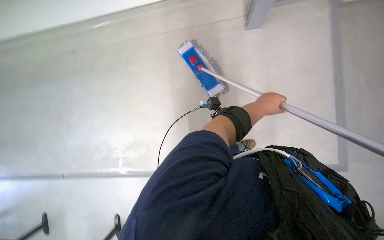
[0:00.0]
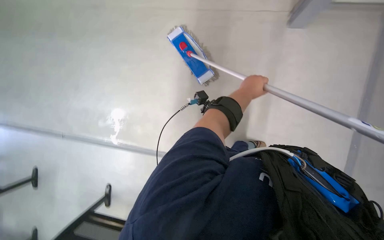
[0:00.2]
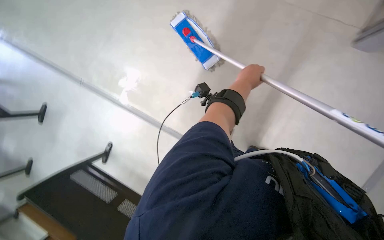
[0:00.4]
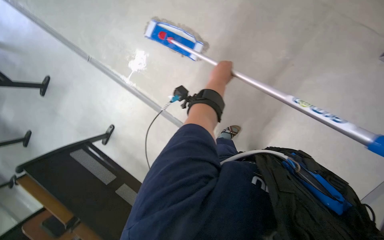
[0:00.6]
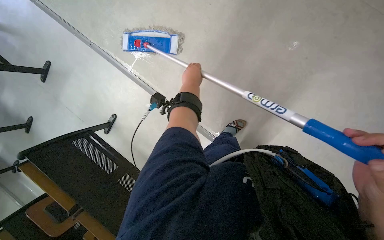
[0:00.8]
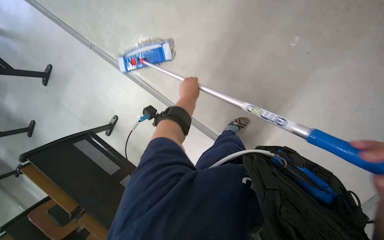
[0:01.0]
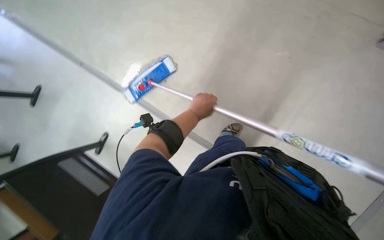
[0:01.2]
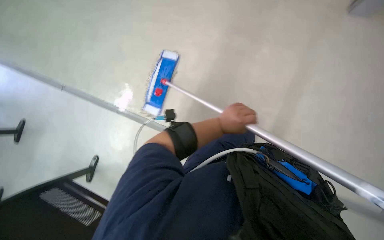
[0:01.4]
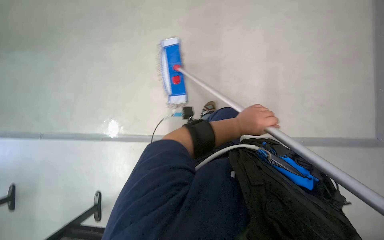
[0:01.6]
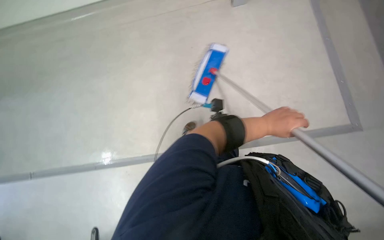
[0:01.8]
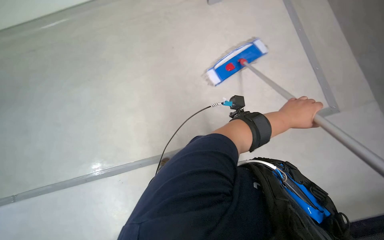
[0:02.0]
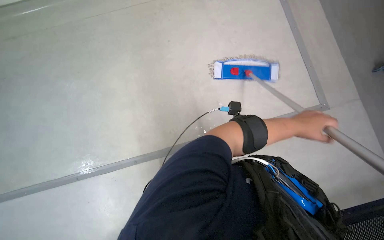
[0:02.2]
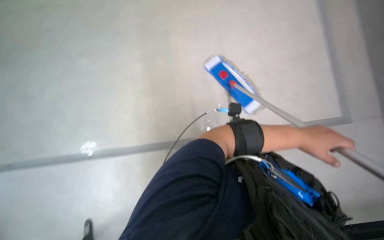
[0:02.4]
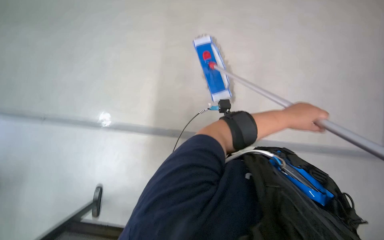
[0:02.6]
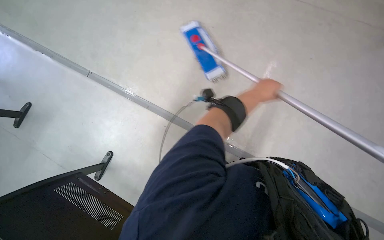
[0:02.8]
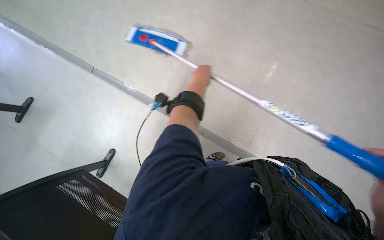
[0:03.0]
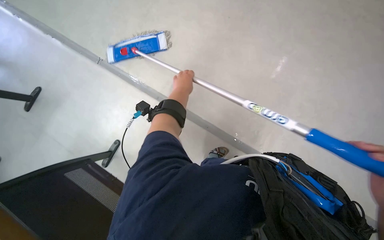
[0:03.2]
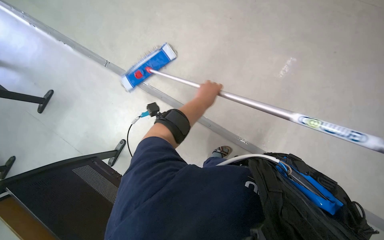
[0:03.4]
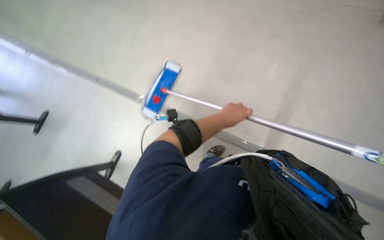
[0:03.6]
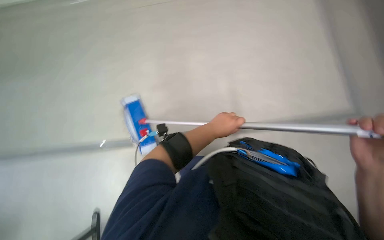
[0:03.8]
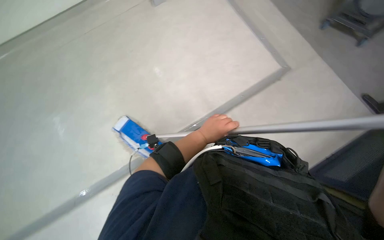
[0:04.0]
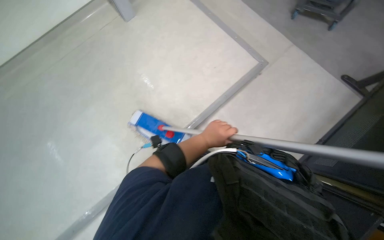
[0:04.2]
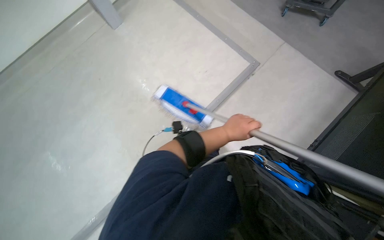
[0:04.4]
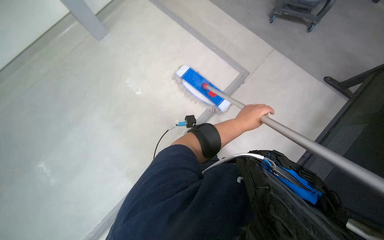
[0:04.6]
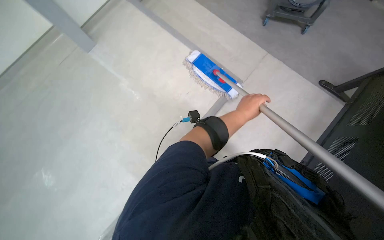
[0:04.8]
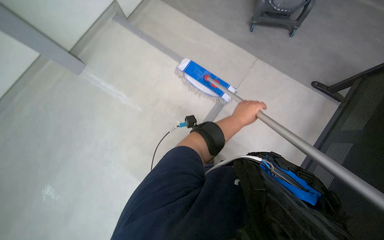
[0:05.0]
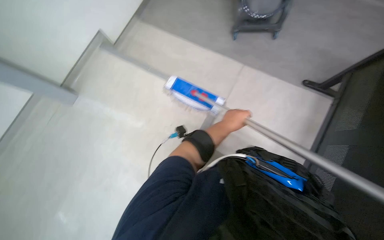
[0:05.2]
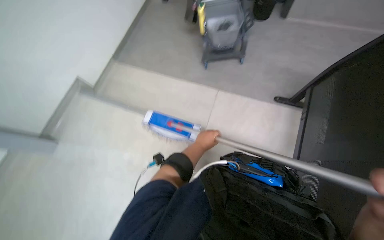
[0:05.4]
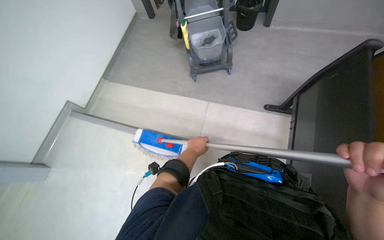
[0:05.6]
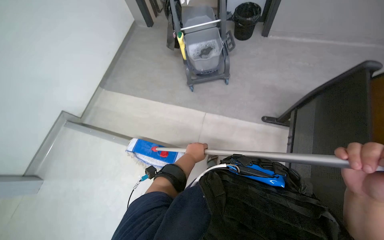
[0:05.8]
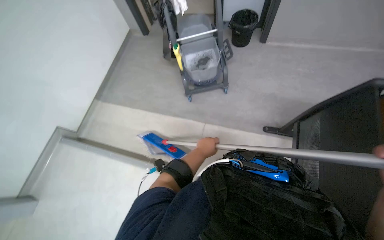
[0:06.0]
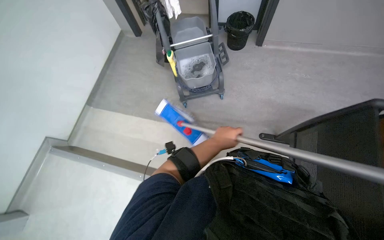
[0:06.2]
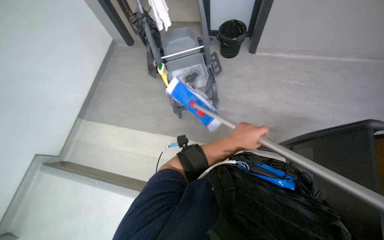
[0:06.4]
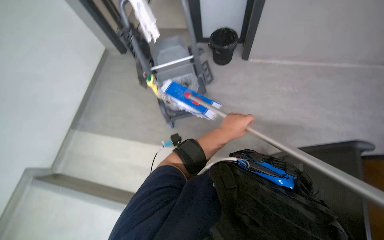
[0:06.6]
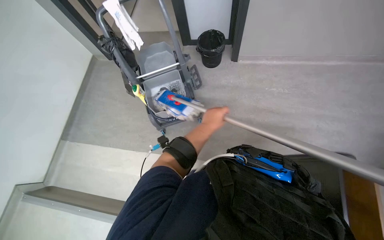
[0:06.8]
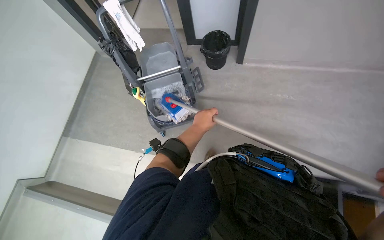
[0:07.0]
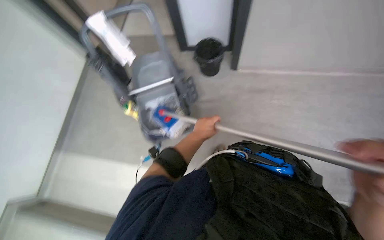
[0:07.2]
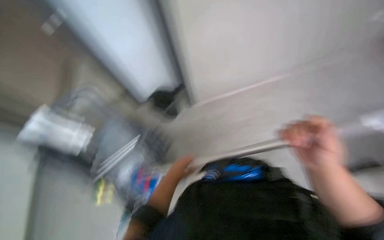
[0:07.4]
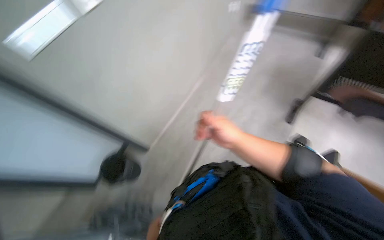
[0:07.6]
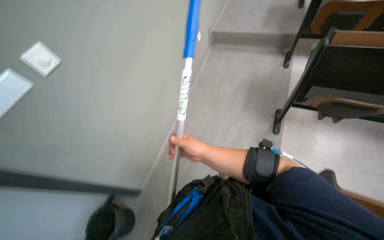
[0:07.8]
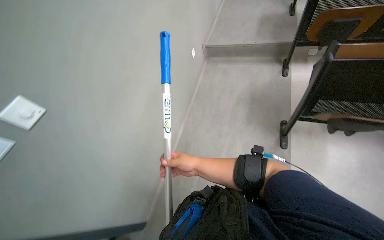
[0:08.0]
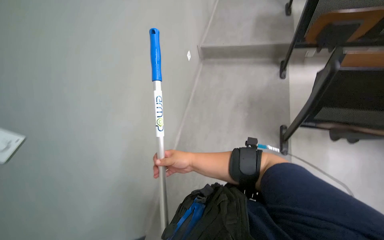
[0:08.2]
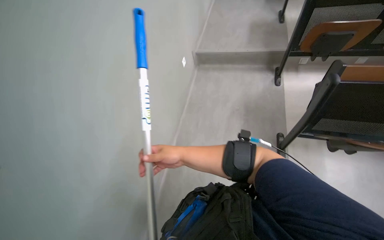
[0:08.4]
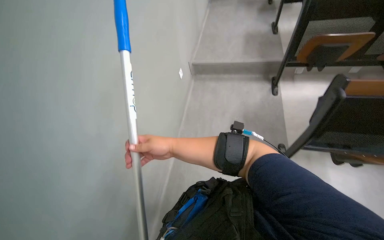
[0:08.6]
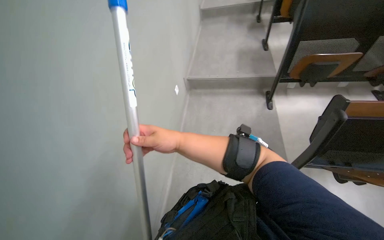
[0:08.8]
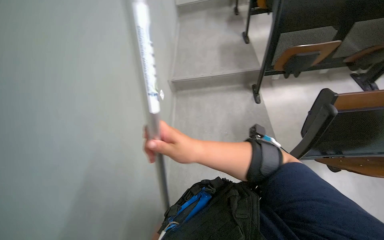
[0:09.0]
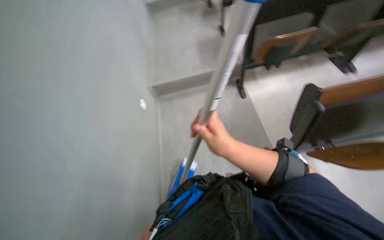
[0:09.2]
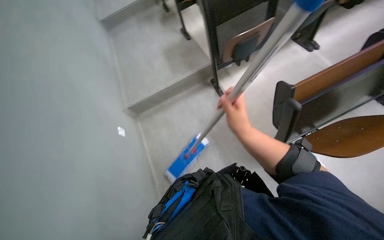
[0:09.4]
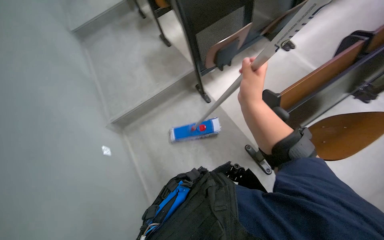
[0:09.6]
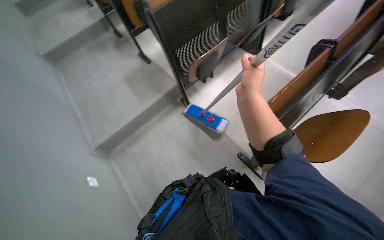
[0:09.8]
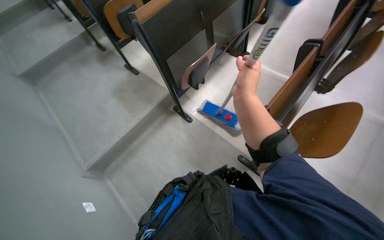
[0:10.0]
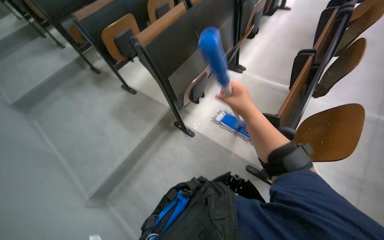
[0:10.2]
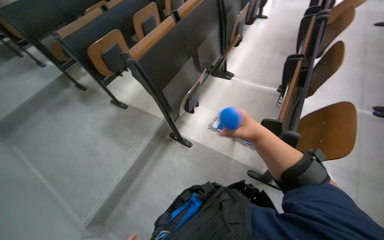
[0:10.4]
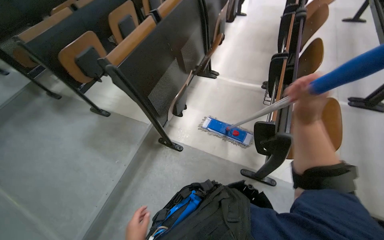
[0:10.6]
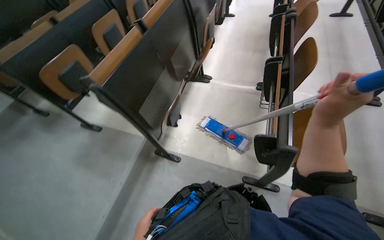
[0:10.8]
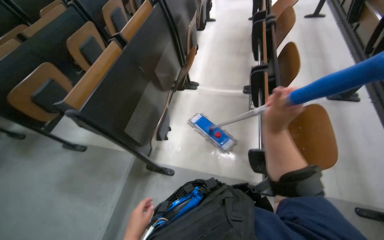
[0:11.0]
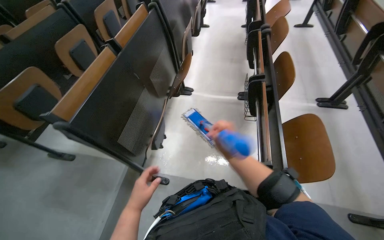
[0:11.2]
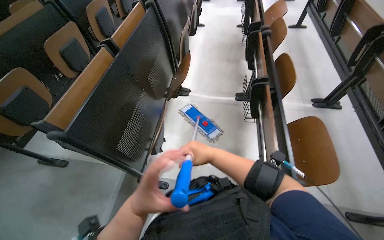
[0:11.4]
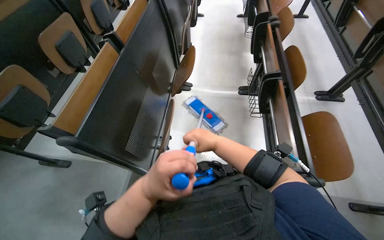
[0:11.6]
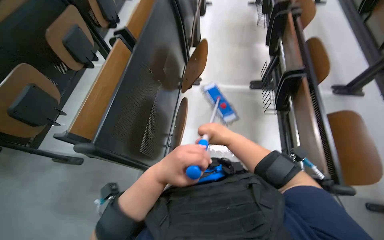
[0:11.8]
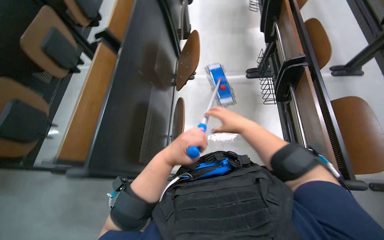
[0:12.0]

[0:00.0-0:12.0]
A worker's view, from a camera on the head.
Job: mopping floor.
The whole recording: Mopping classroom floor. The worker mops the classroom floor, occasionally adjusting the mop and moving the cleaning cart.
0:00.0 to 0:01.6: The left hand travels down the picture by some 10 cm, and reaches about 20 cm to the left, then returns.
0:01.6 to 0:03.0: The camera pitches downward, by roughly 15 degrees. The left hand shifts about 25 cm to the left and up the picture.
0:03.0 to 0:04.4: The left hand moves down the picture, approximately 15 cm.
0:04.4 to 0:06.0: The view tilts roughly 20 degrees upward. The scene rotates counterclockwise by about 25 degrees.
0:09.0 to 0:10.4: The camera is carried roughly 60 cm. The head turns to the right by about 60 degrees. The view tips upward by roughly 15 degrees.
0:10.4 to 0:12.0: The head travels roughly 60 cm. The wearer looks roughly 25 degrees further to the right.

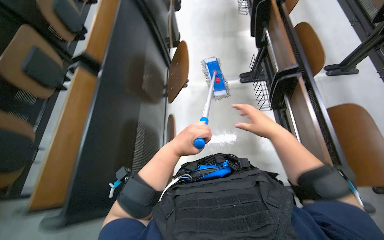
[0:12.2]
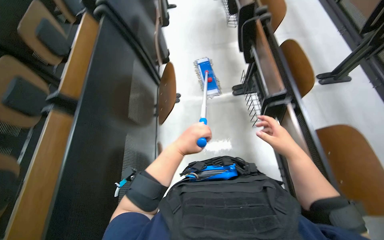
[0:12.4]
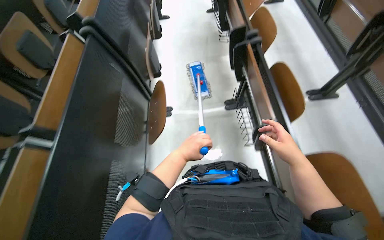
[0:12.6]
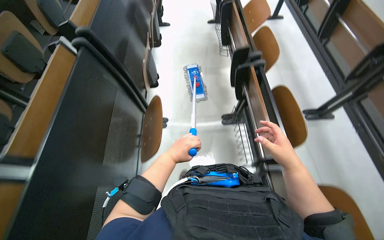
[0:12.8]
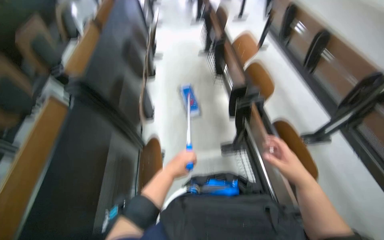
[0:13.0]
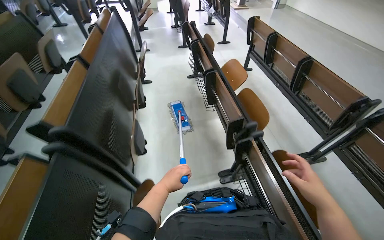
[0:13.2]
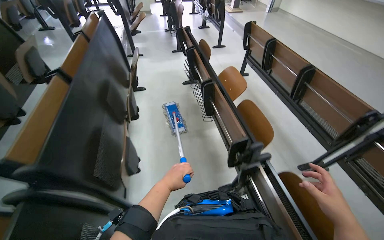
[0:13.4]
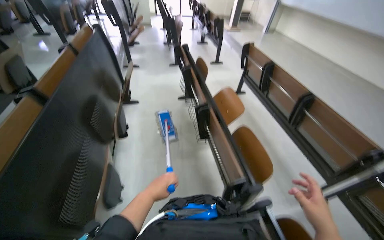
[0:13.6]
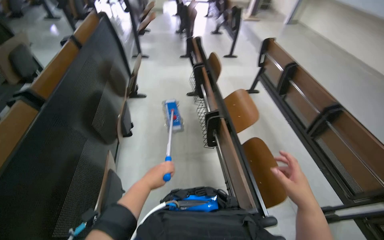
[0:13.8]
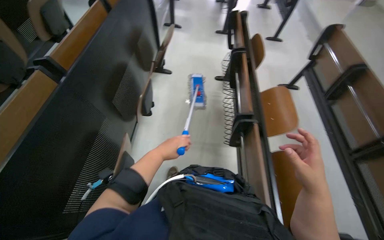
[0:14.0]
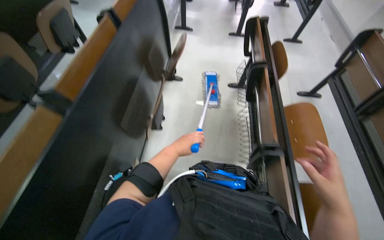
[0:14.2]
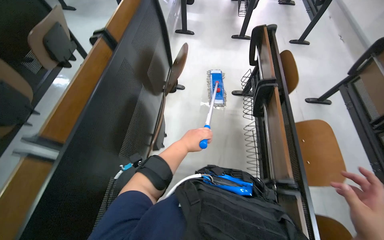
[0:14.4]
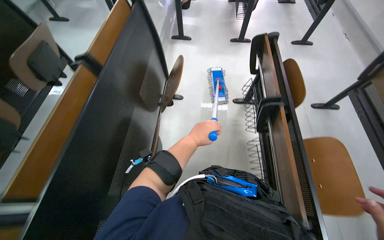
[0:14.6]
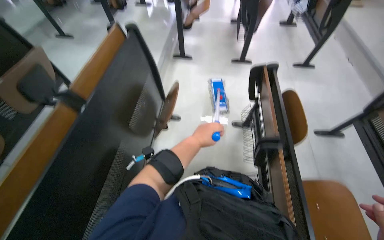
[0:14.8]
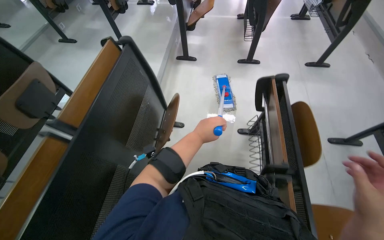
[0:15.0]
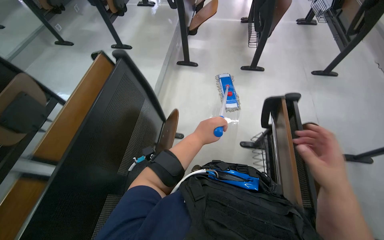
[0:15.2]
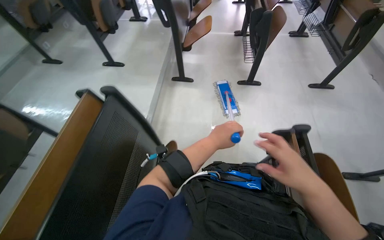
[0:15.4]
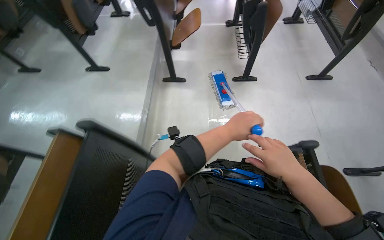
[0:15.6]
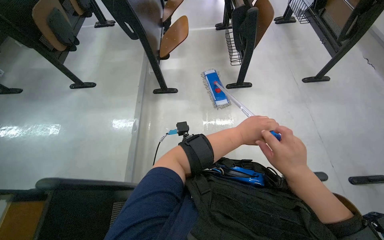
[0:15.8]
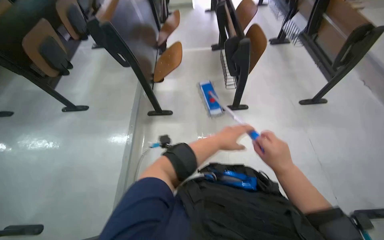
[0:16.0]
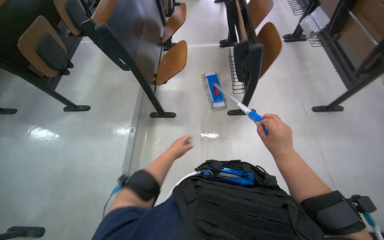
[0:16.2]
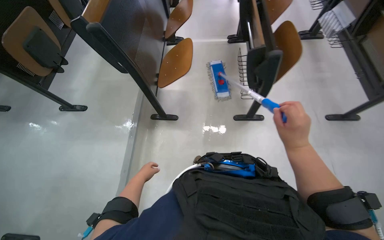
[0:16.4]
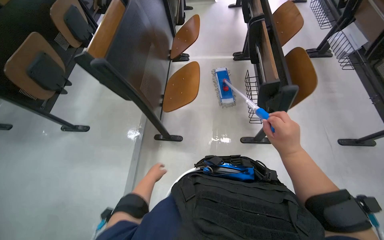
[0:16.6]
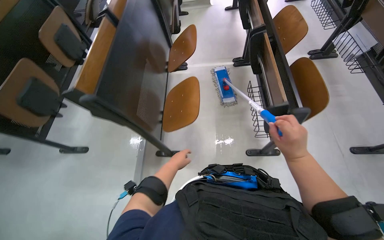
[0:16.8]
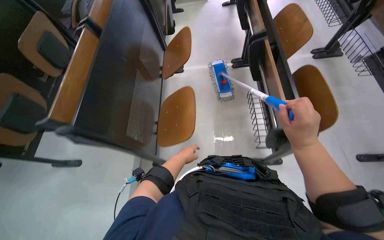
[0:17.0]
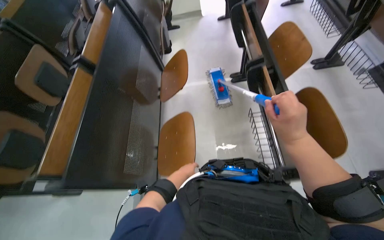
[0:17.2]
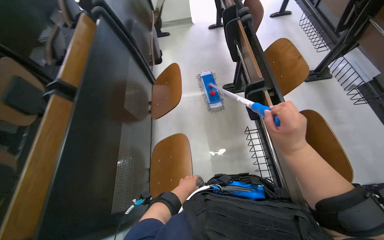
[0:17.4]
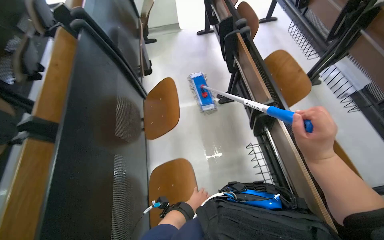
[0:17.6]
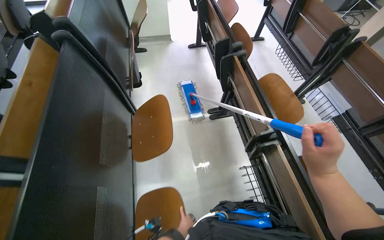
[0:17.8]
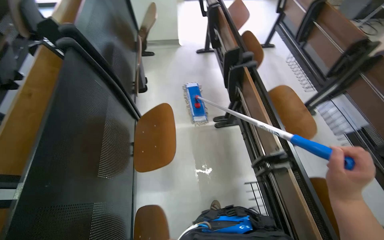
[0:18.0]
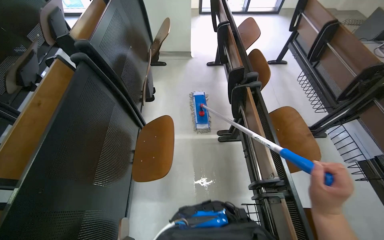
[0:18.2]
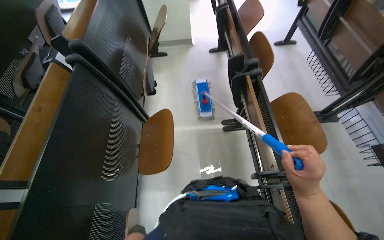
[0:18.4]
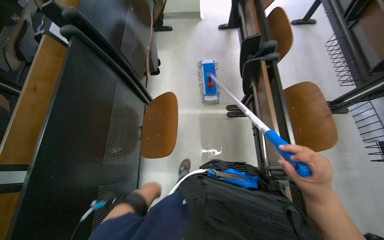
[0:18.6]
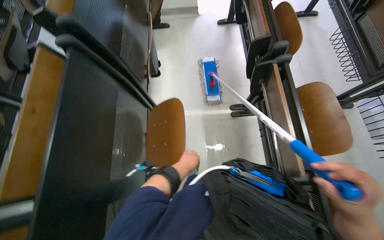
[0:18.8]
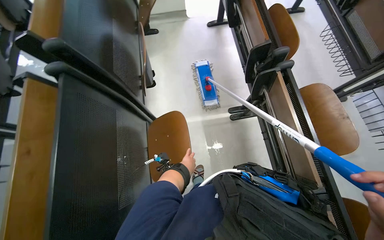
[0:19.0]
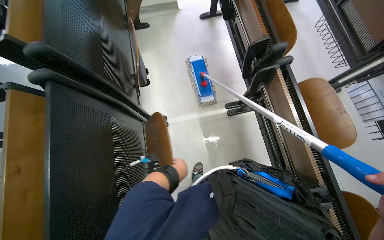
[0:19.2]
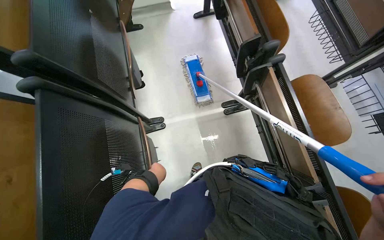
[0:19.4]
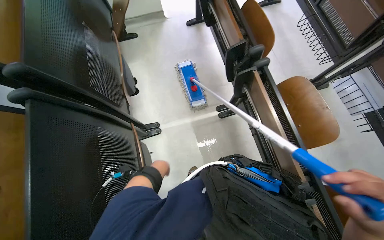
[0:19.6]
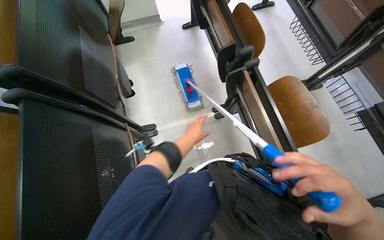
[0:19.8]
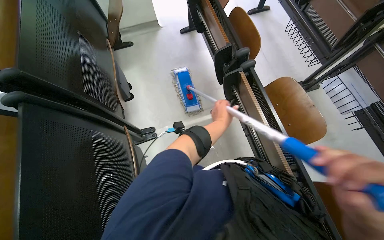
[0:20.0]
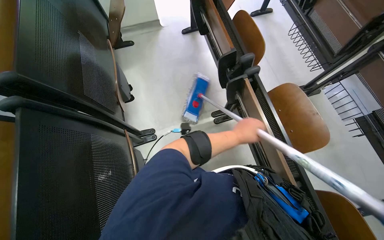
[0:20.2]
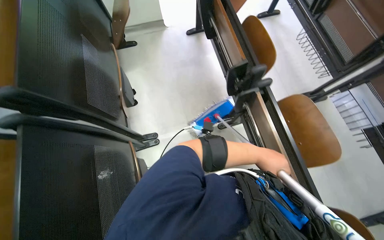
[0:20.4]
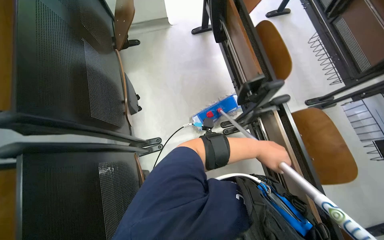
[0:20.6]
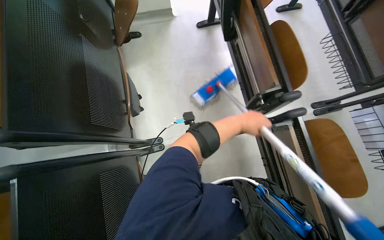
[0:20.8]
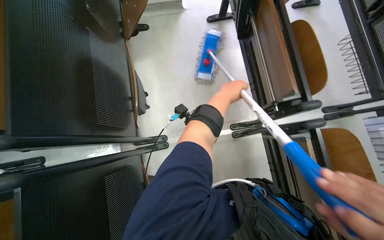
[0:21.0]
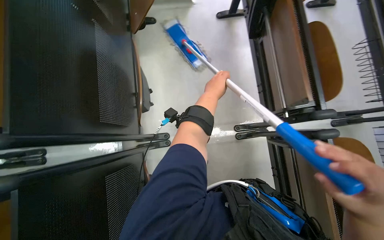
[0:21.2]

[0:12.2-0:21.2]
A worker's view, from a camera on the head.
Job: mopping floor.
The whole recording: Mopping classroom floor. The worker mops the classroom floor, occasionally adjusting the mop and moving the cleaning cart.
0:12.2 to 0:13.8: The camera travels roughly 1 m. The view tilts about 20 degrees upward.
0:13.8 to 0:15.2: The camera travels some 1 m. The wearer looks approximately 20 degrees further to the left.
0:15.2 to 0:16.6: The head travels roughly 1 m.
0:16.6 to 0:18.2: The camera travels about 1 m.
0:18.2 to 0:19.8: The camera pitches downward, by roughly 15 degrees.
0:19.8 to 0:21.2: The camera travels about 40 cm.
